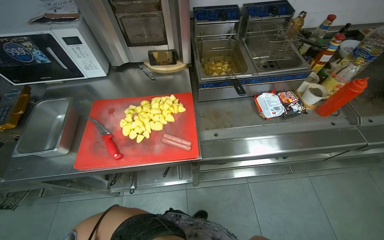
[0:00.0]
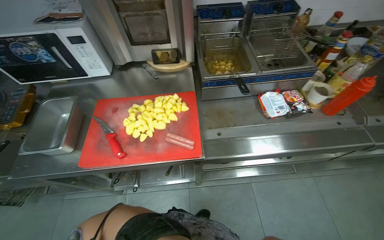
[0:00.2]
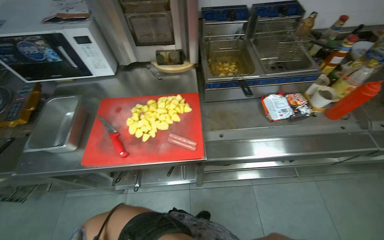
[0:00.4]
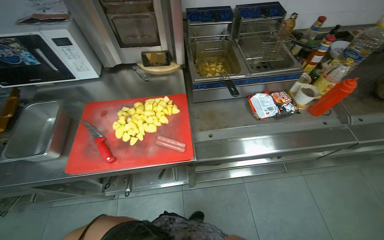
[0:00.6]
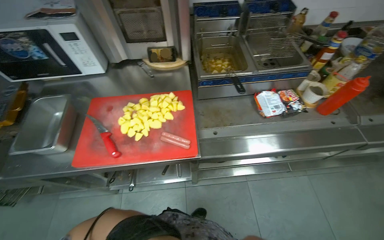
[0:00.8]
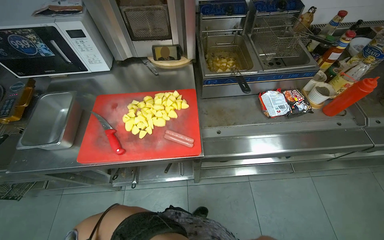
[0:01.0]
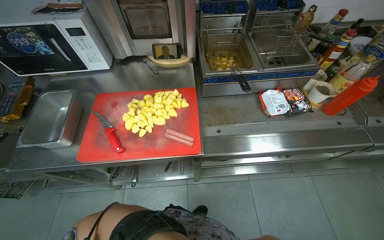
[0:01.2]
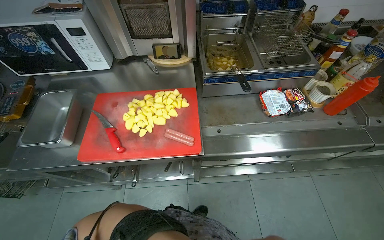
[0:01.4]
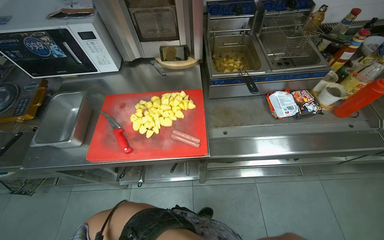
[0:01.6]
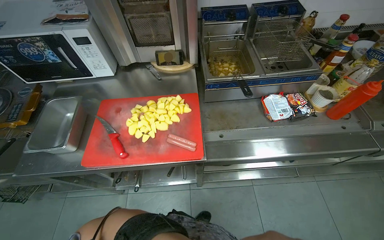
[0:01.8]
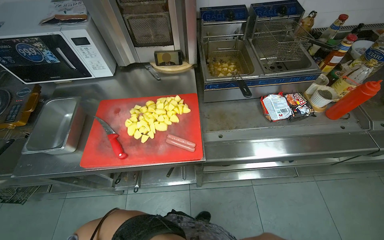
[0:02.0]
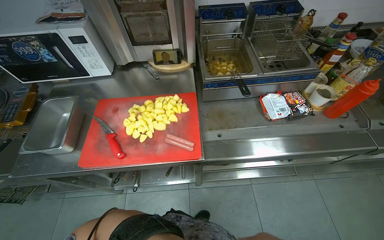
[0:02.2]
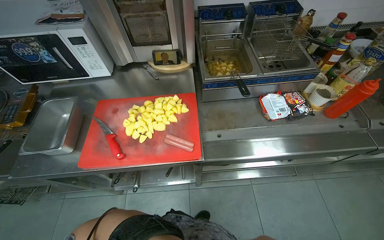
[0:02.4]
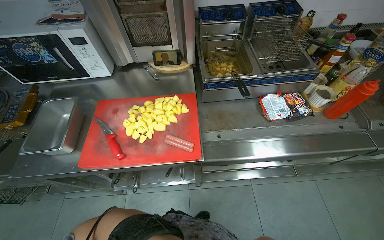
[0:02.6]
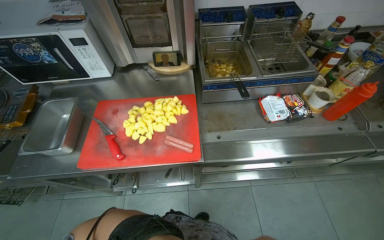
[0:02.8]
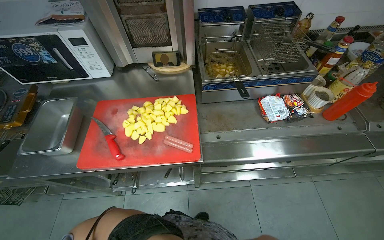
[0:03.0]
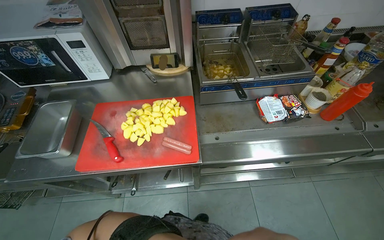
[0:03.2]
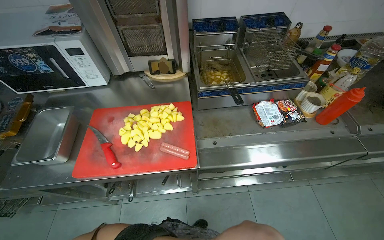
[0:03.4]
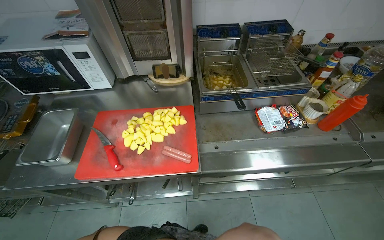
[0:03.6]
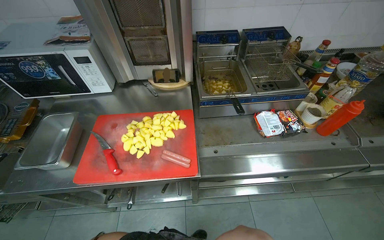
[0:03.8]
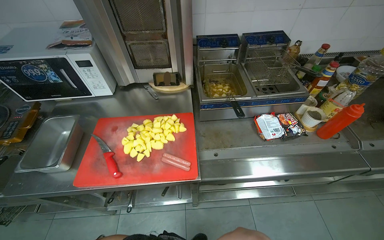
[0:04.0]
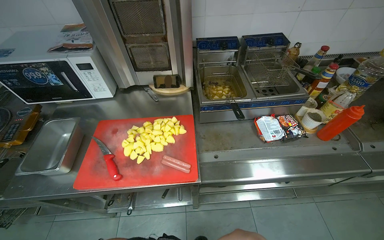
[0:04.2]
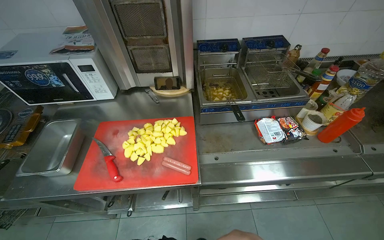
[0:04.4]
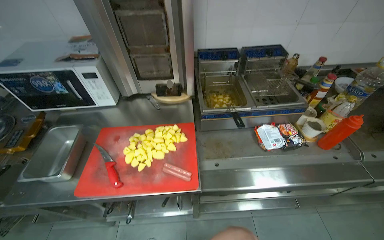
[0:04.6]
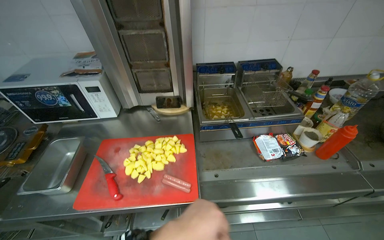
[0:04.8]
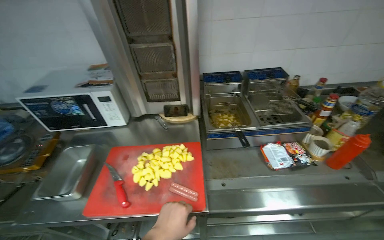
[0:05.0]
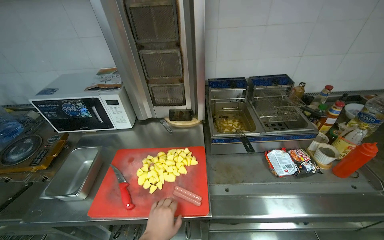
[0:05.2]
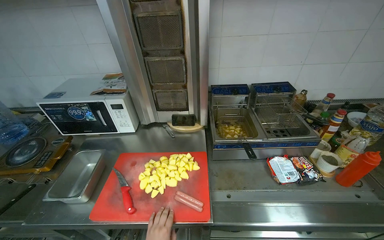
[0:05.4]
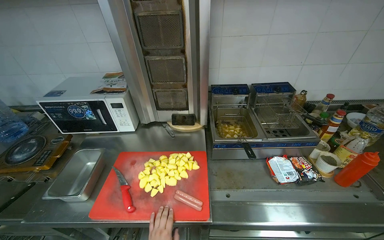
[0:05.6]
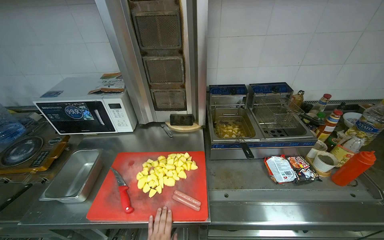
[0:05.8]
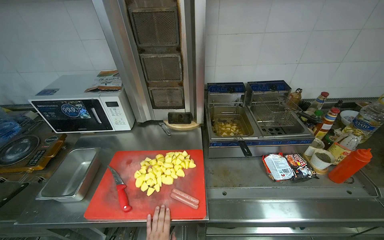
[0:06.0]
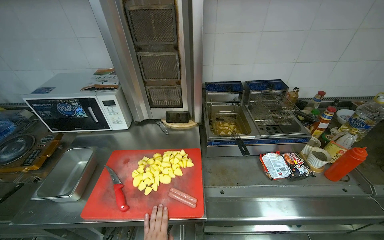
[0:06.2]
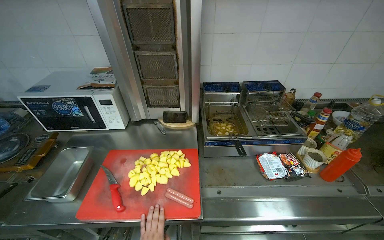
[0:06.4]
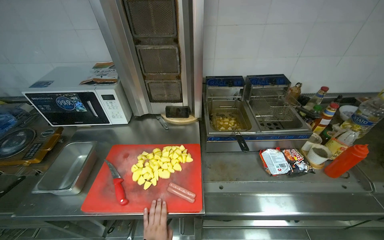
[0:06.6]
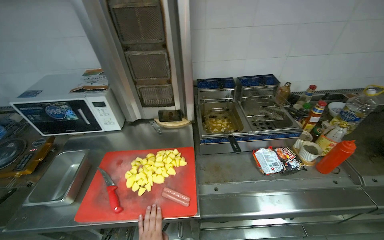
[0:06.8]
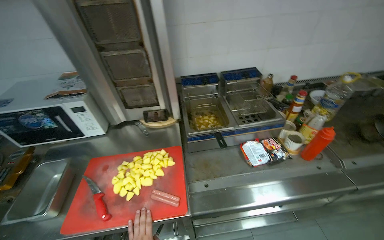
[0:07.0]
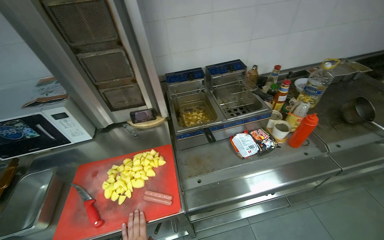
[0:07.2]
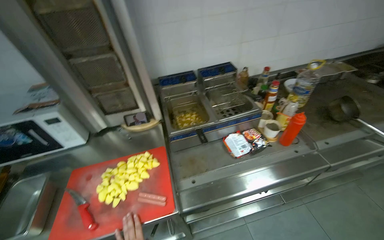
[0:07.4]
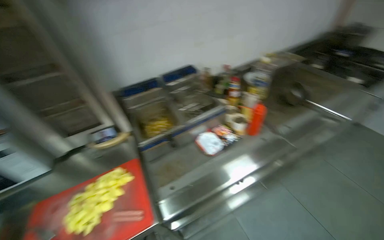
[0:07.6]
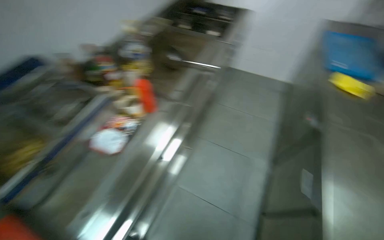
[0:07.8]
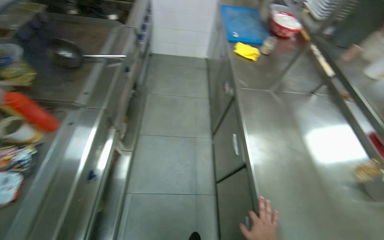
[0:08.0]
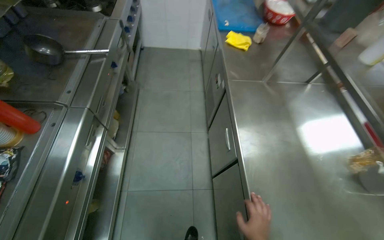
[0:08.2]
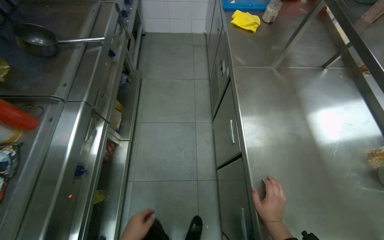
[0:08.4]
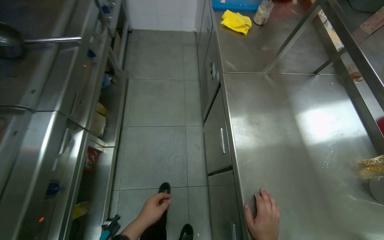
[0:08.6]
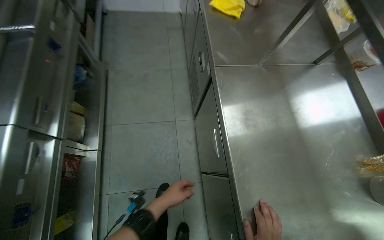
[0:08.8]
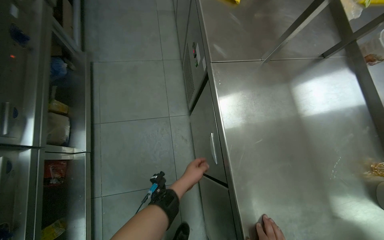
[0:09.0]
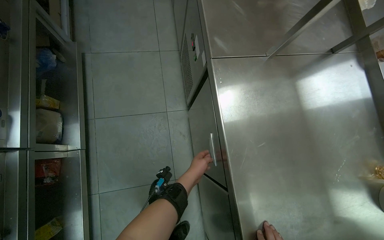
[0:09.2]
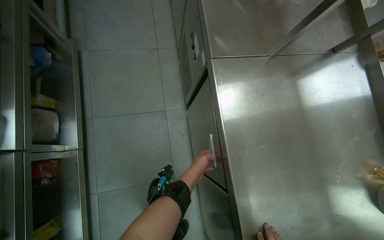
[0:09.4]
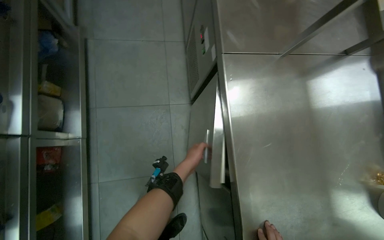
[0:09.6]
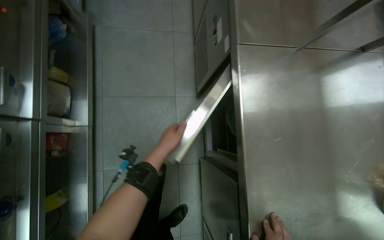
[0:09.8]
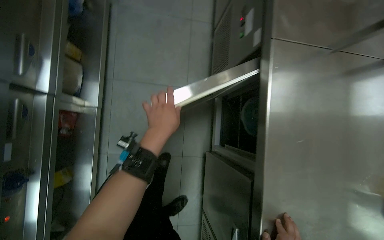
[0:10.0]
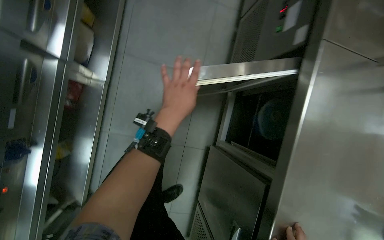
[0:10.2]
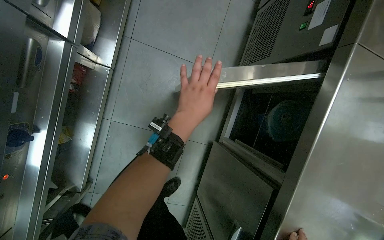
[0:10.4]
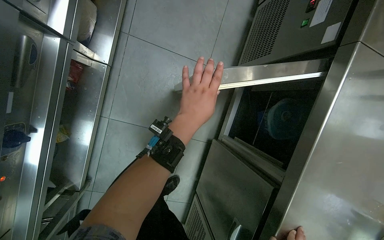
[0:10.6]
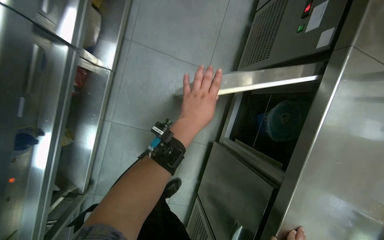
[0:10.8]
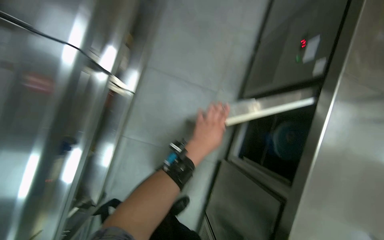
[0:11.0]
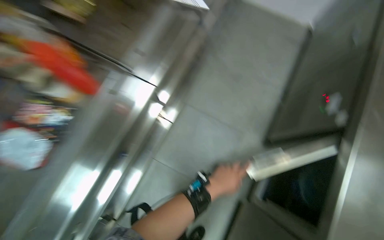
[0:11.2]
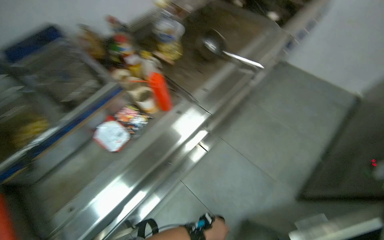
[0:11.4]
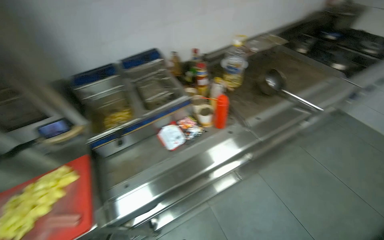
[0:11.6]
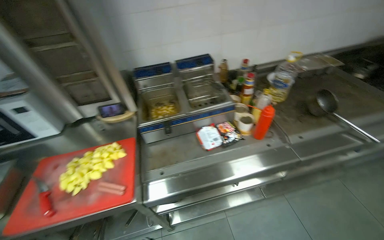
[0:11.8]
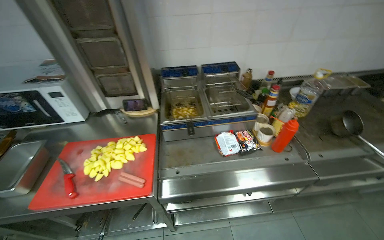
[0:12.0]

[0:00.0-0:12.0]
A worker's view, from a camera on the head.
Job: cooking food.
The whole recording: Frying potatoes in deep fryer. The worker stirs potatoes in the deep fryer and adjusts its settings.
0:06.0 to 0:07.6: The head turns to the right by roughly 25 degrees.
0:07.6 to 0:09.0: The head travels some 70 cm. The head rotates about 75 degrees to the right. The view tips downward by about 30 degrees.
0:09.0 to 0:10.4: The camera pitches downward, by approximately 20 degrees. The scene rotates clockwise by some 25 degrees.
0:10.4 to 0:12.0: The wearer moves about 60 cm. The head turns to the left by approximately 60 degrees. The view tips upward by approximately 40 degrees.

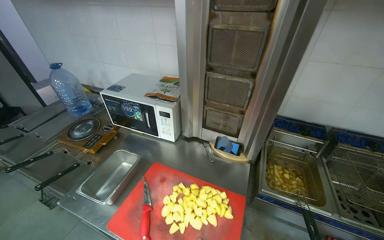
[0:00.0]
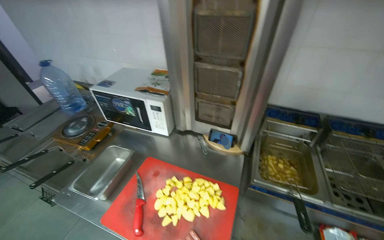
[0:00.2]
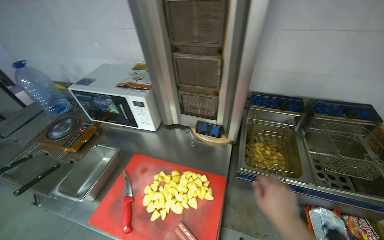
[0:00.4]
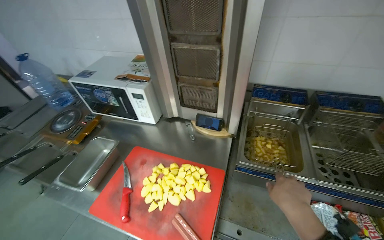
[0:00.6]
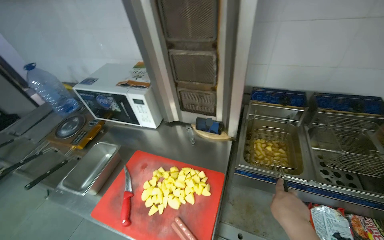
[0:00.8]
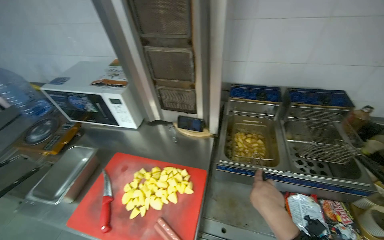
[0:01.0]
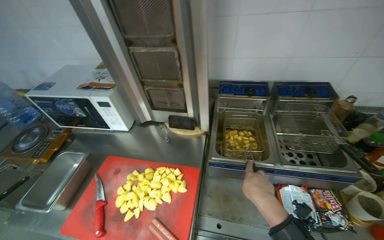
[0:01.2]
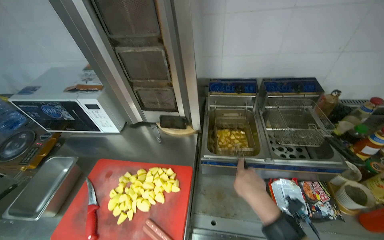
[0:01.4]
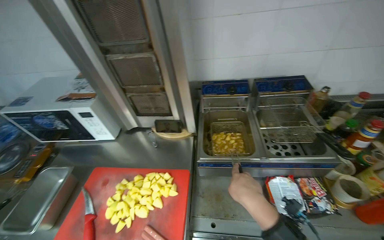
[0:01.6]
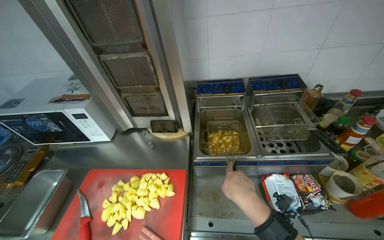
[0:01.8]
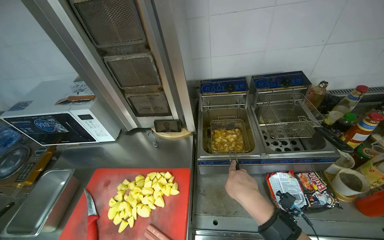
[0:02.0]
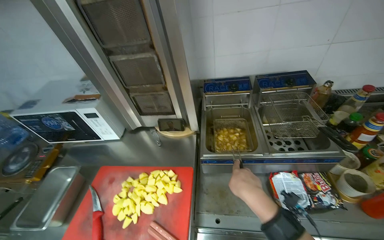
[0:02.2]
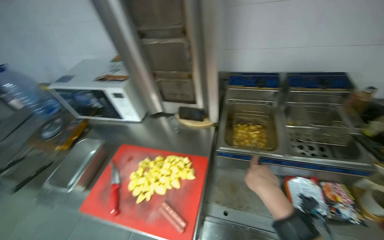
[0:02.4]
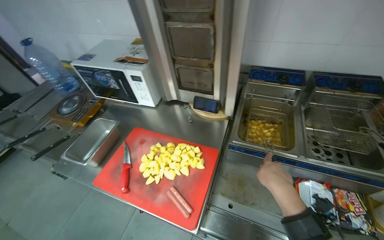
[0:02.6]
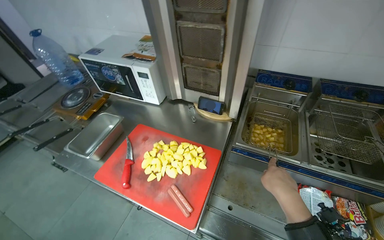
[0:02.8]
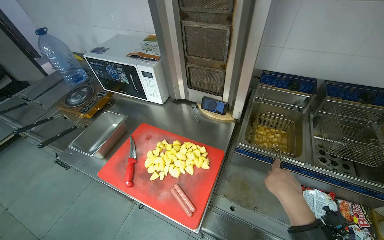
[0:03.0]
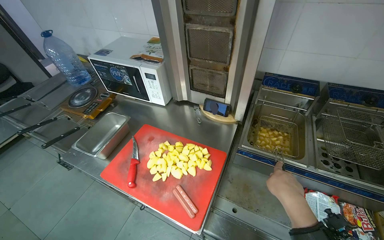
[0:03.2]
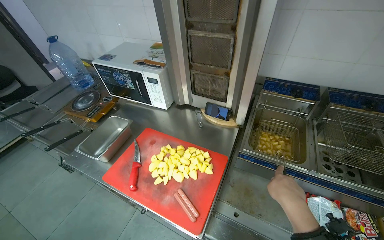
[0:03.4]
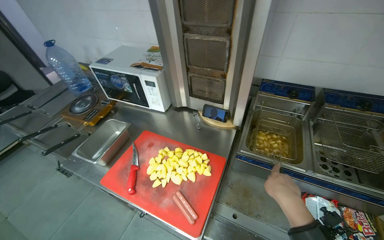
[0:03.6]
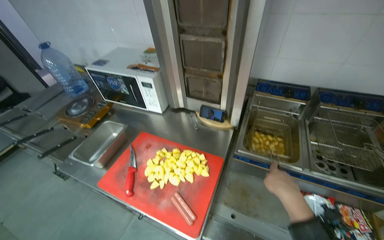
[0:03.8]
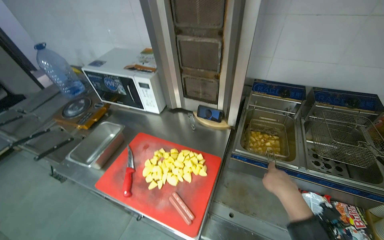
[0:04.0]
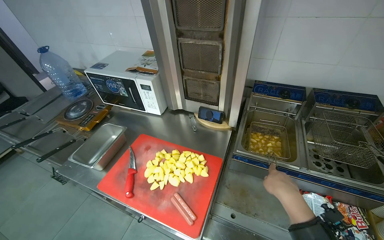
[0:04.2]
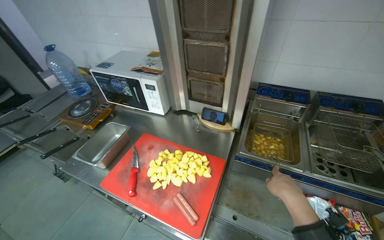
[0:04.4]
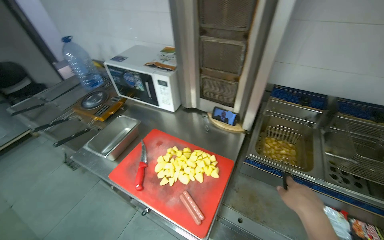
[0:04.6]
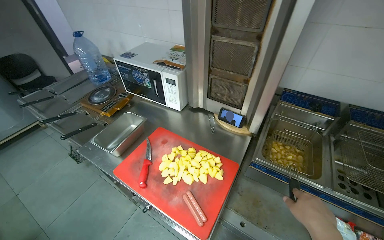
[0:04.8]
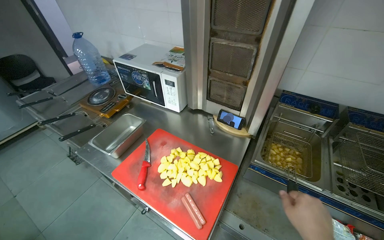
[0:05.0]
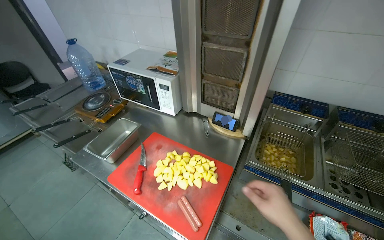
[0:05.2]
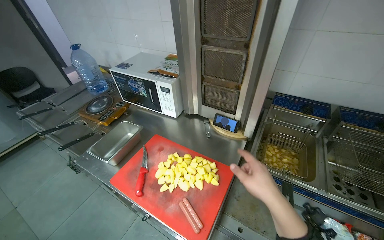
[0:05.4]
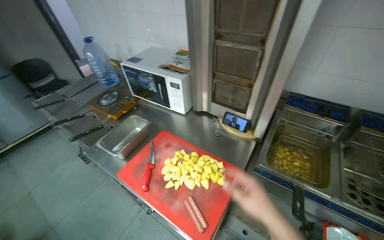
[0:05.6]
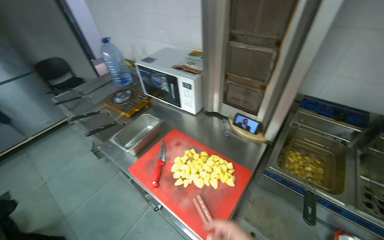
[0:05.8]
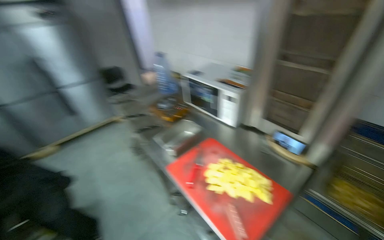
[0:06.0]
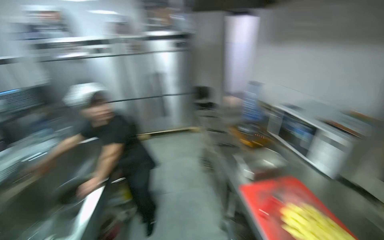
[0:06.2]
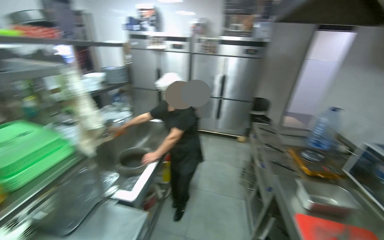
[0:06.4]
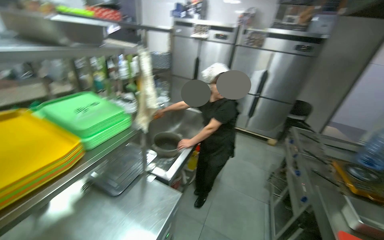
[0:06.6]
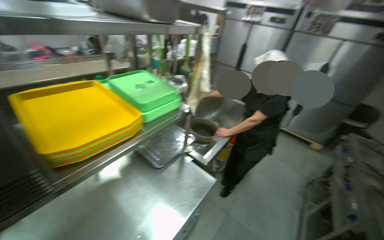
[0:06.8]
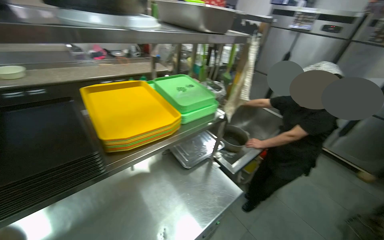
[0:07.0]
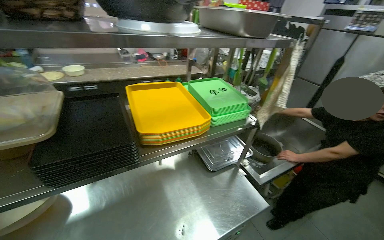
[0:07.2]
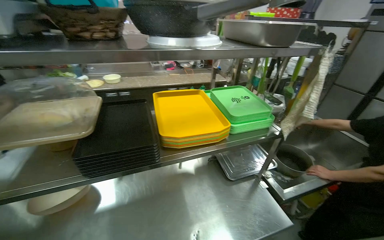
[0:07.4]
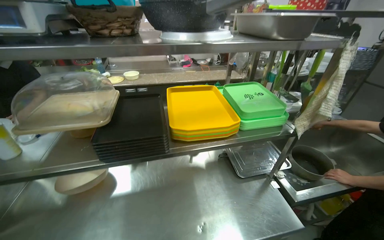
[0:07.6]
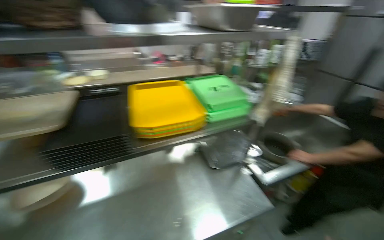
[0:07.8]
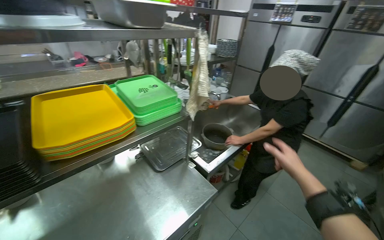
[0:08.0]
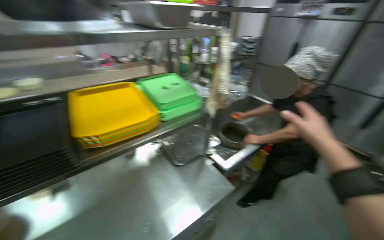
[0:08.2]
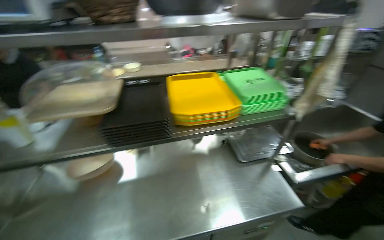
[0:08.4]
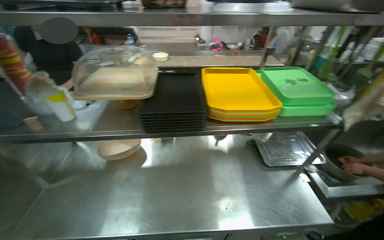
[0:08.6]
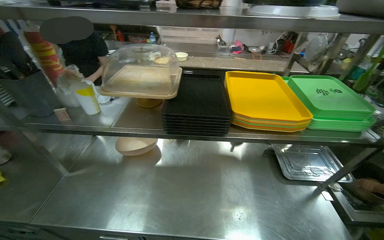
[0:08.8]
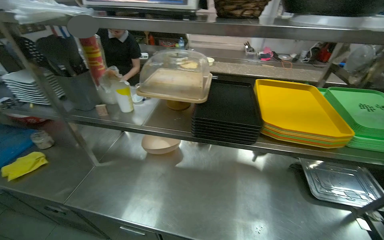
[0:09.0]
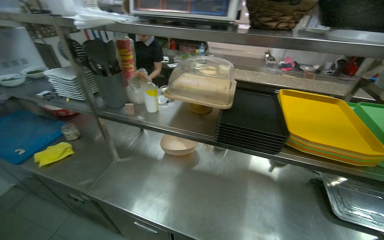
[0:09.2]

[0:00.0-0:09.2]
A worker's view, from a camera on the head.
Job: cooking food.
The whole recording: Frying potatoes in deep fryer. The worker stirs potatoes in the deep fryer and adjusts its settings.
0:01.6 to 0:03.0: The wearer looks some 20 degrees further to the left.
0:04.6 to 0:06.2: The wearer looks roughly 55 degrees further to the left. The view tips upward by some 15 degrees.
0:06.2 to 0:07.6: The wearer looks approximately 90 degrees further to the left.
0:07.6 to 0:09.2: The wearer's head swings about 30 degrees to the left.
